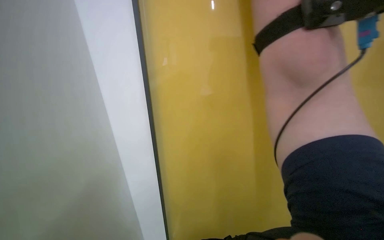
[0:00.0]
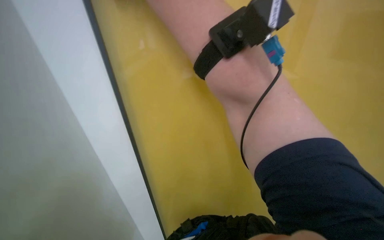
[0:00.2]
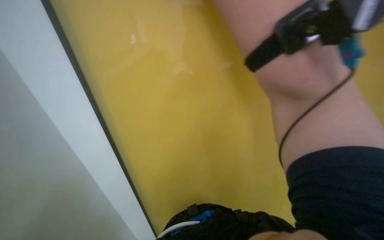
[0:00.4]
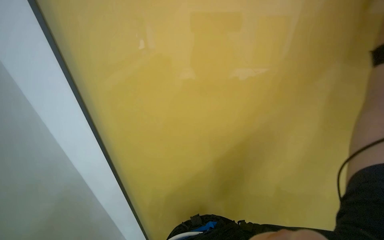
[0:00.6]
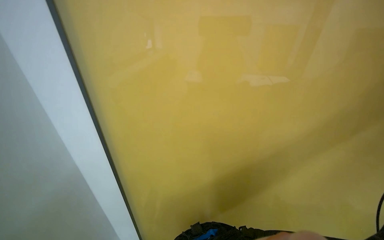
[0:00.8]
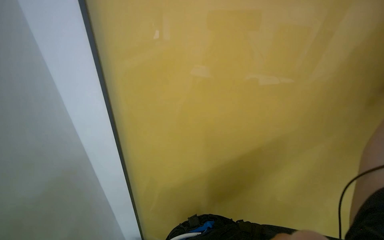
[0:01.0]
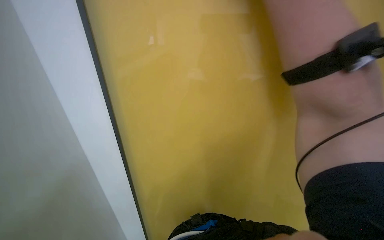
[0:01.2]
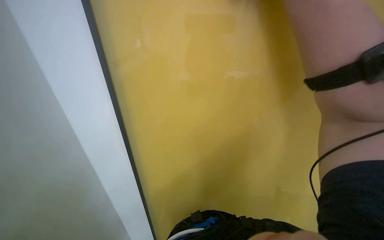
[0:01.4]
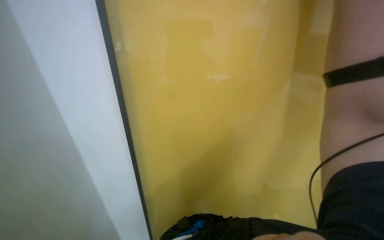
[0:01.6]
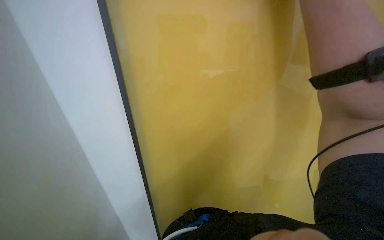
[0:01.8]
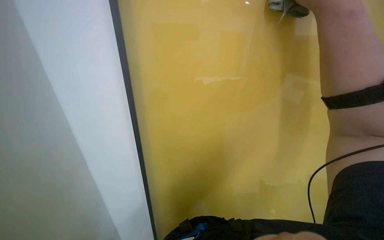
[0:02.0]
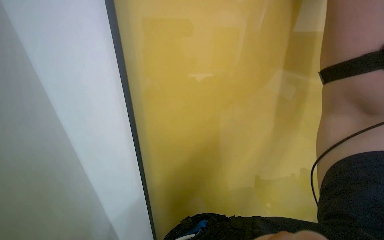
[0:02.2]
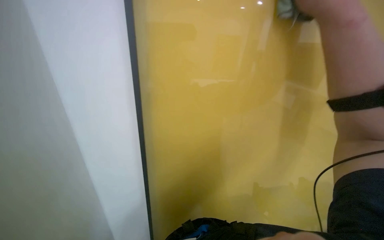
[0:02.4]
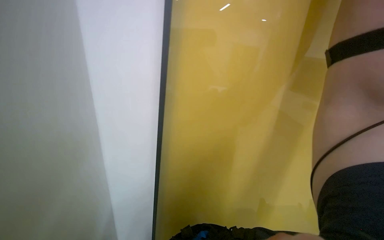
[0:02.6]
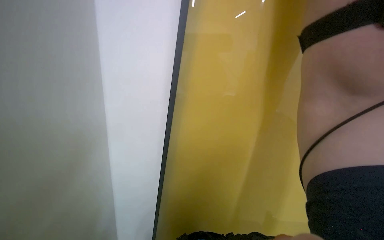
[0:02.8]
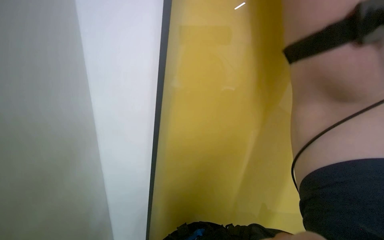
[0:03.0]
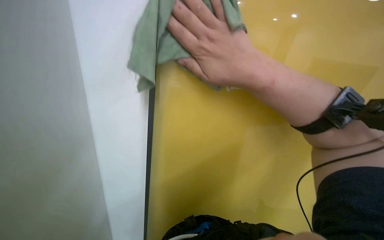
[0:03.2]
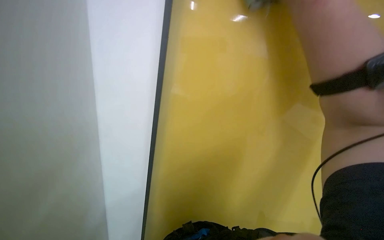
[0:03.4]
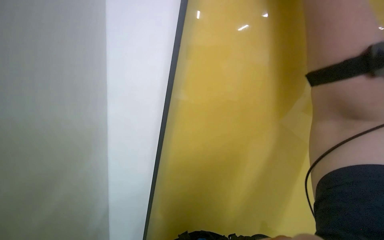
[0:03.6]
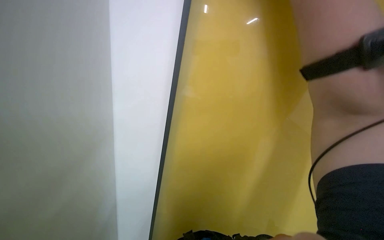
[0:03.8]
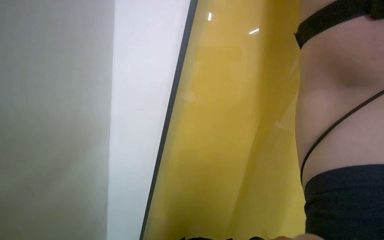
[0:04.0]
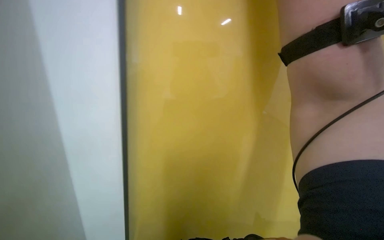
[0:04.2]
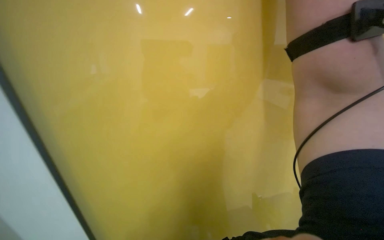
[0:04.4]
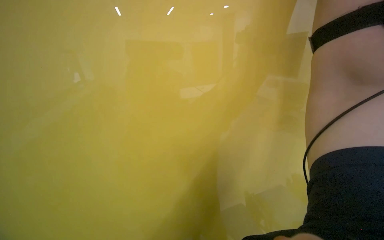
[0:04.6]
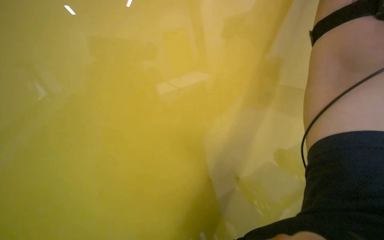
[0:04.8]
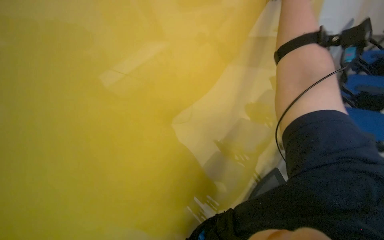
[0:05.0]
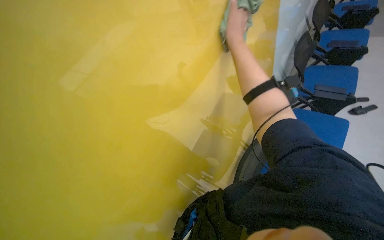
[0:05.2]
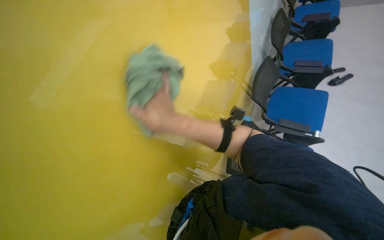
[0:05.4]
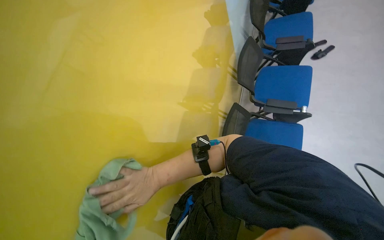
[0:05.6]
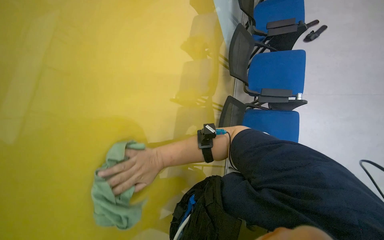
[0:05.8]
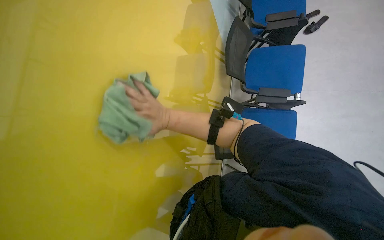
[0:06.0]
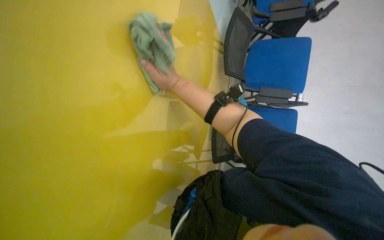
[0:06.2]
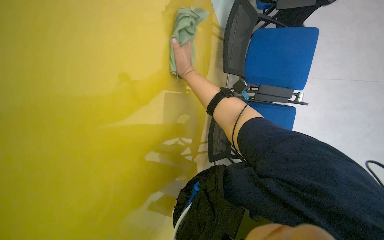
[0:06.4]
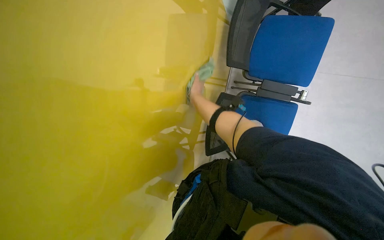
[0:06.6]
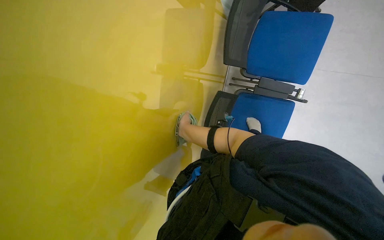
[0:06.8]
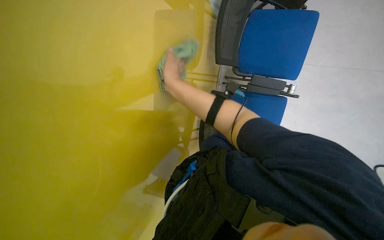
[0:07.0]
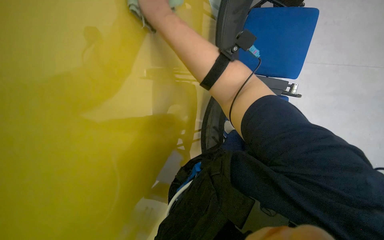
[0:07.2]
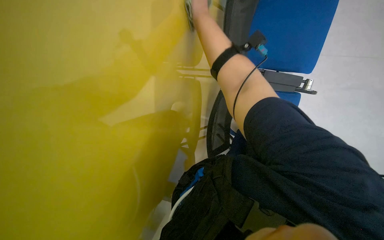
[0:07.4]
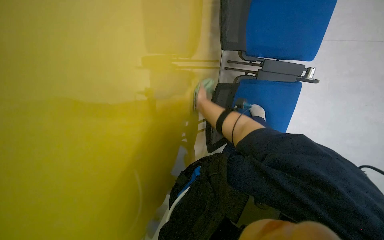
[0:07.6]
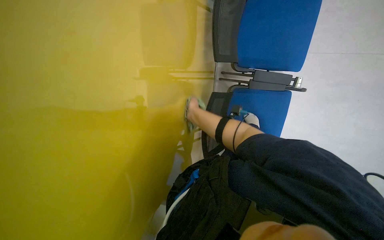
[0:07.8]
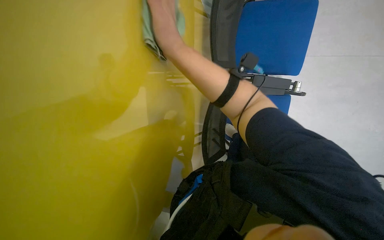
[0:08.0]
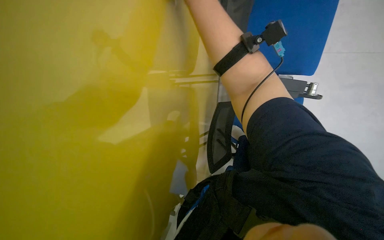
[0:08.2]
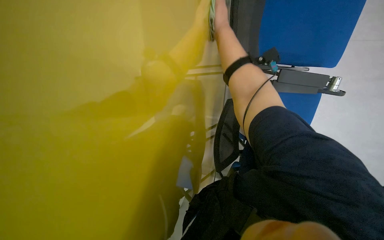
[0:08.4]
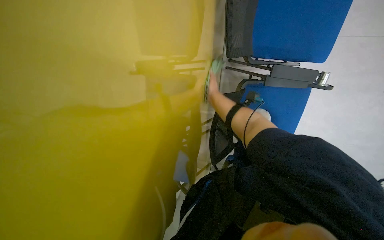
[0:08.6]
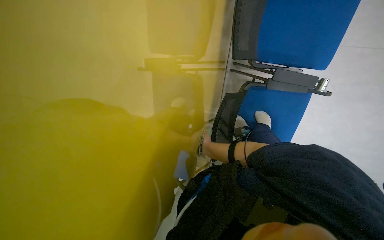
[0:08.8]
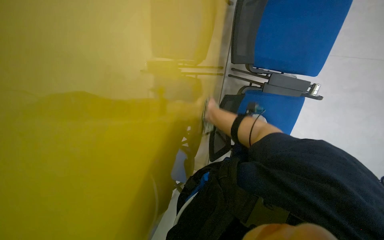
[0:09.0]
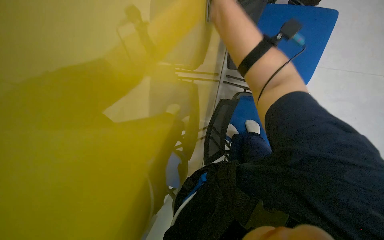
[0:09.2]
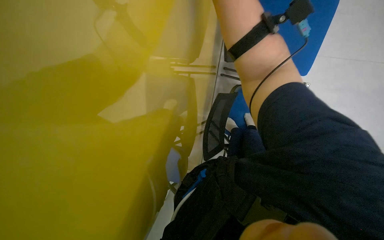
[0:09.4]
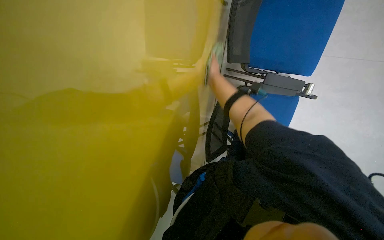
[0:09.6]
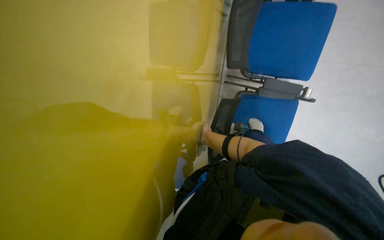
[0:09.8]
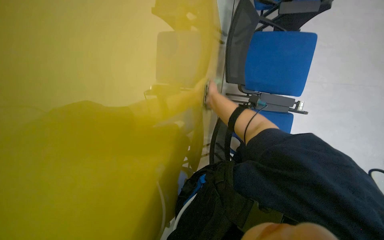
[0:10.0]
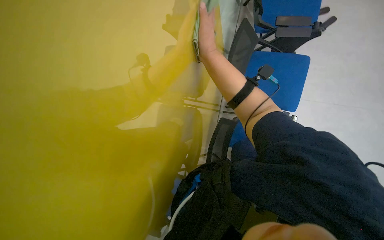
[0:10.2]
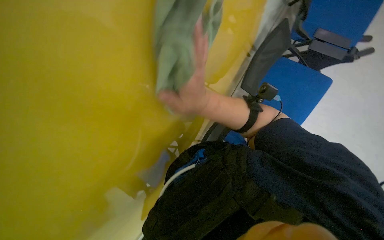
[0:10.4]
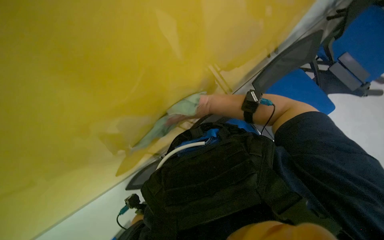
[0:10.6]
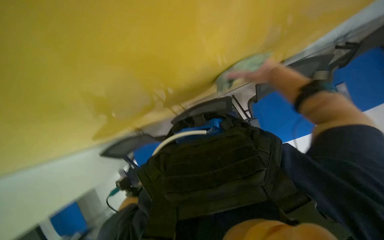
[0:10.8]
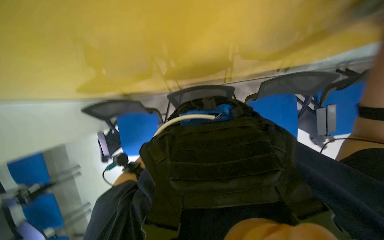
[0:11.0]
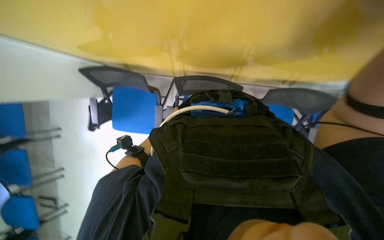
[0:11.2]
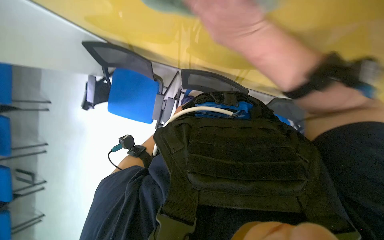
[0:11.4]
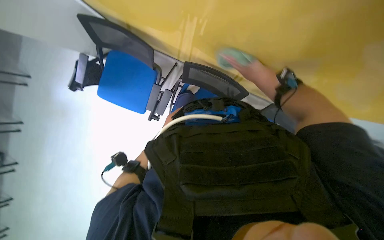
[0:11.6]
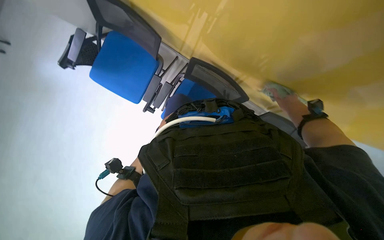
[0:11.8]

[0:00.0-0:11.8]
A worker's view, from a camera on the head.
Job: wiping surfaces.
The whole recording: Wiping yellow wall. The worker wipes the yellow wall with a cloth.
0:06.0 to 0:07.4: The camera pitches downward, by roughly 20 degrees. The right hand goes up and down the picture, some 35 cm each way, reversing 2 times.
0:07.4 to 0:08.8: The right hand moves up and down the picture over approximately 40 cm, changing direction 2 times.
0:08.8 to 0:10.4: The camera pitches upward, by some 15 degrees. The right hand moves up and down the picture over some 40 cm, changing direction 3 times.
0:10.4 to 0:11.8: The view pans to the right by about 25 degrees. The view tilts some 25 degrees downward. Everything in view rotates some 80 degrees clockwise.

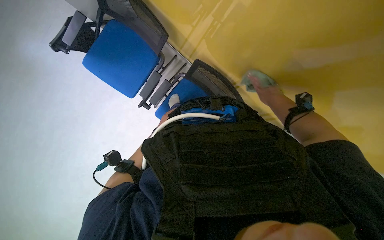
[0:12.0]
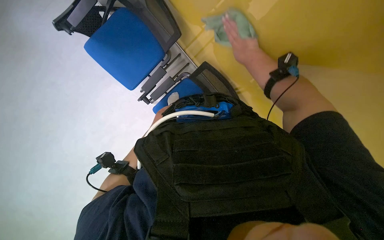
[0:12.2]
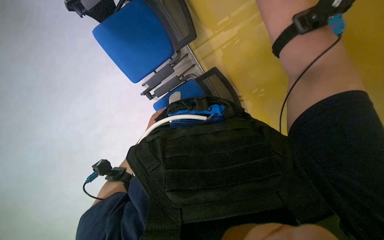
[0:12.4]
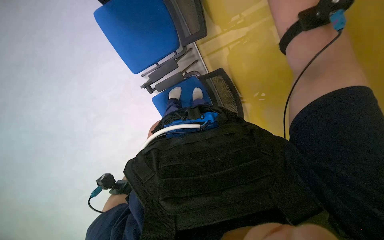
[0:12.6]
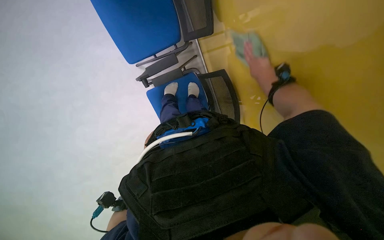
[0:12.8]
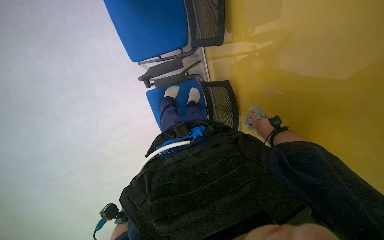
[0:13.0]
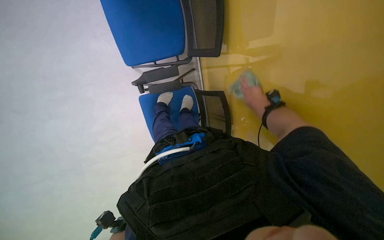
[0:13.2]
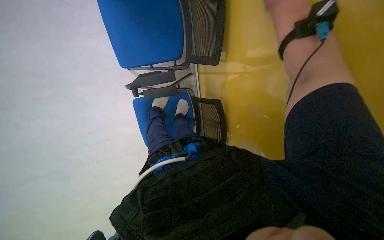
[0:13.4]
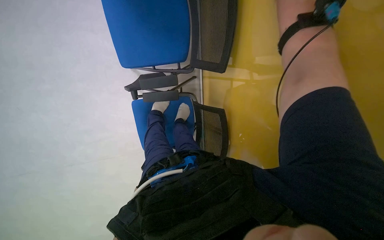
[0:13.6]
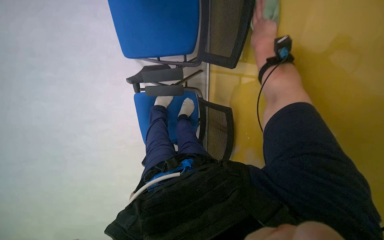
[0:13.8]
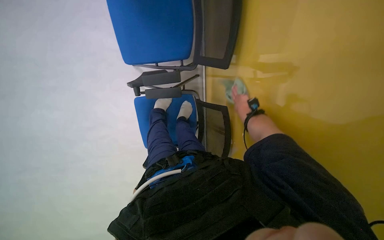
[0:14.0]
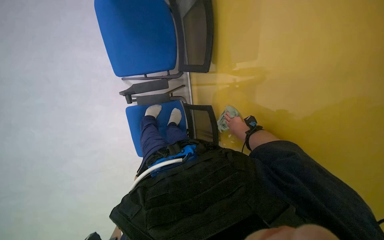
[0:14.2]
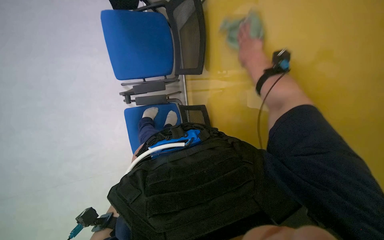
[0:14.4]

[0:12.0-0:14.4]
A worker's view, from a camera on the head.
Job: wiping surfaces.
The whole recording: Wiping yellow wall. The worker wipes the yellow wall with a cloth.
0:12.0 to 0:13.2: Everything in view rotates about 35 degrees clockwise. The right hand moves nearer and farther over about 35 cm, changing direction 2 times.
0:13.2 to 0:14.4: The view tips upward by about 20 degrees.

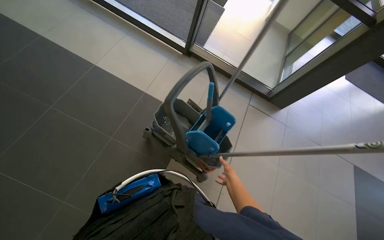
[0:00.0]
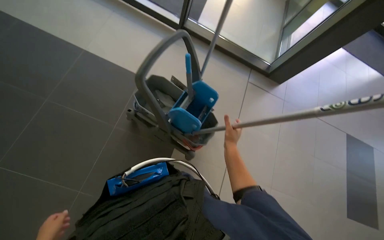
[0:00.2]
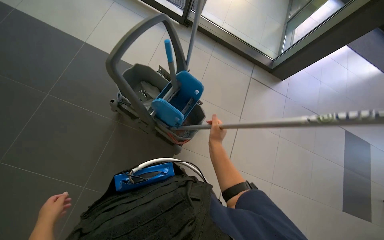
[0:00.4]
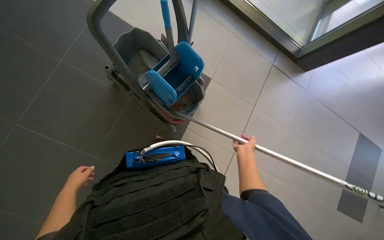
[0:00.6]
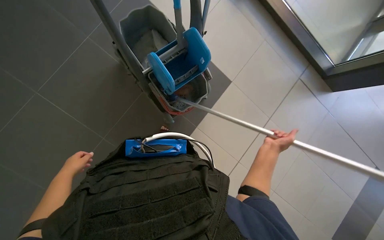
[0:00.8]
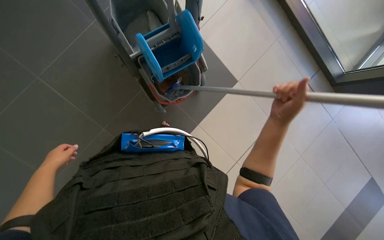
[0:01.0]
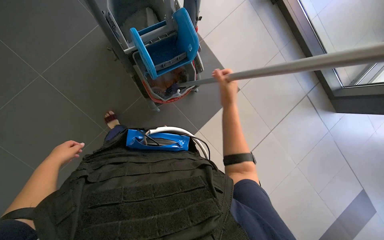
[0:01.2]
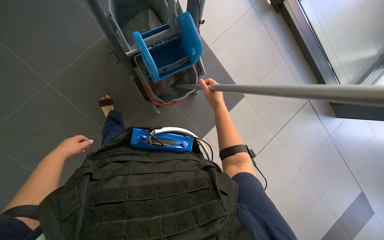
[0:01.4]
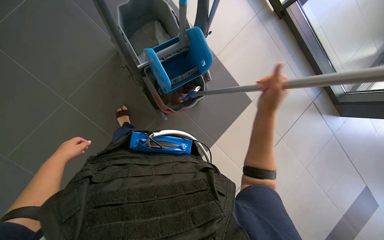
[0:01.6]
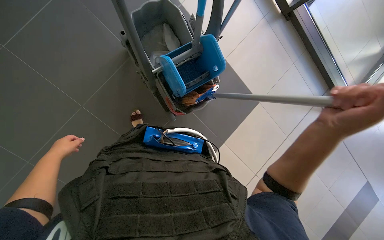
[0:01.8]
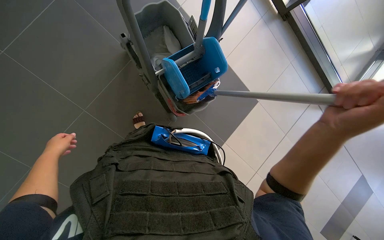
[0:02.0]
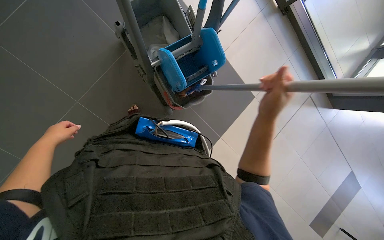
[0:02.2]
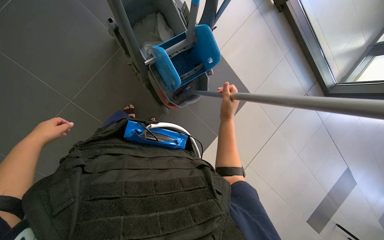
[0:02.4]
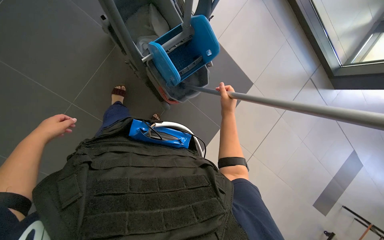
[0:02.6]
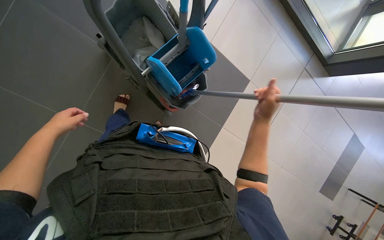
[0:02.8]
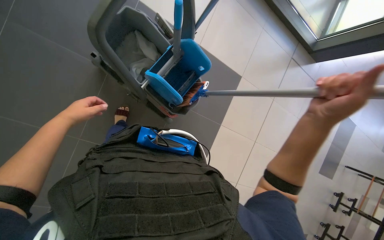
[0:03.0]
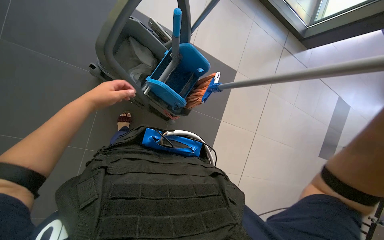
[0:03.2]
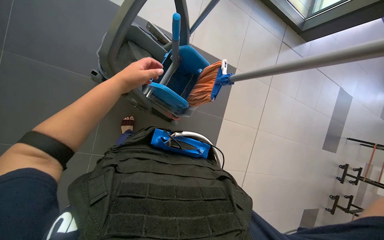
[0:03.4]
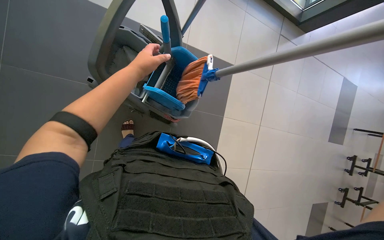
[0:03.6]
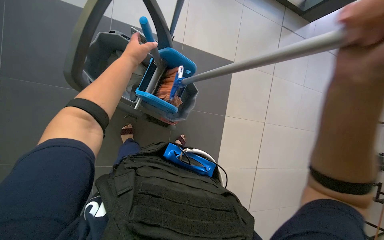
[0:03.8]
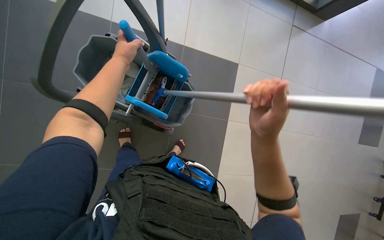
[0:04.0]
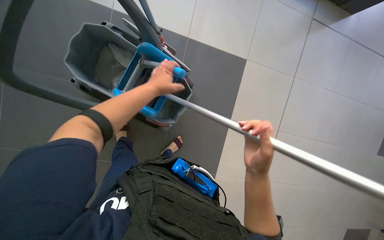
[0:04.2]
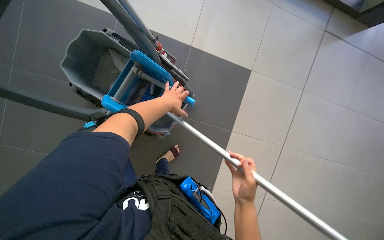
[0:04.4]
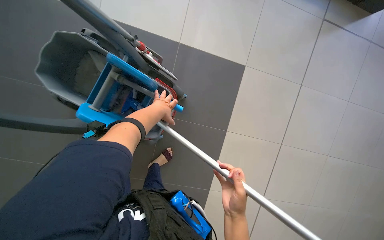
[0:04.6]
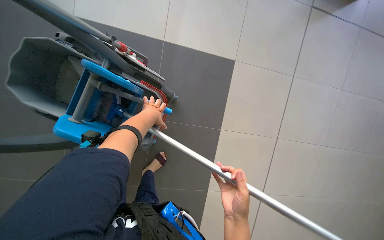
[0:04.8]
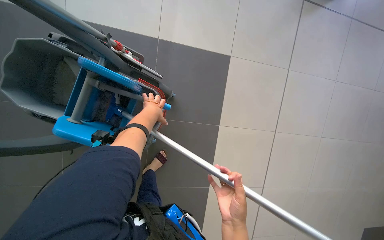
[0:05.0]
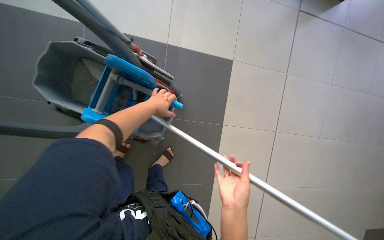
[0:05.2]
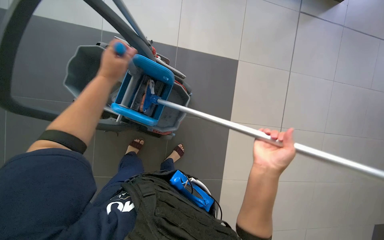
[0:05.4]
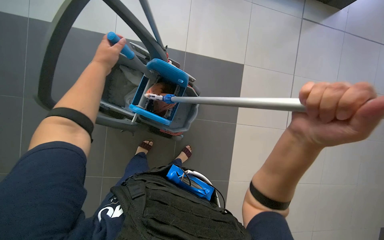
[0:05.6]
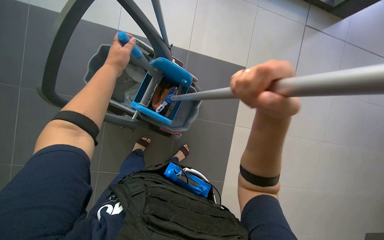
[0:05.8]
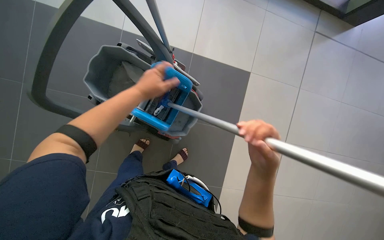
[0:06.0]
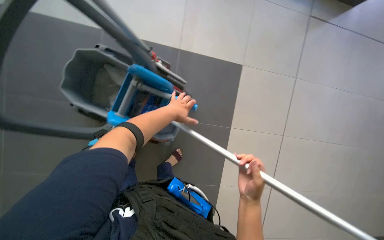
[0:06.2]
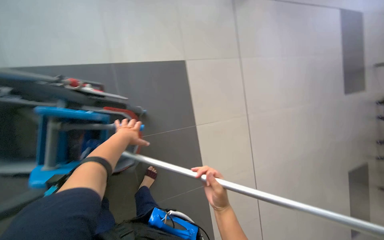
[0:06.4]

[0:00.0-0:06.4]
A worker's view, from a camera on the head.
Job: mopping floor.
The whole recording: Mopping the floor. The worker mops the floor with a mop, wrings it in the bucket, and changes the mop head.
0:00.0 to 0:01.6: The camera is carried some 50 cm. The camera pitches downward, by some 15 degrees. Everything in view rotates roughly 25 degrees clockwise.
0:01.6 to 0:03.2: The left hand heads up the picture and nearer to the camera, covering approximately 40 cm.
0:03.2 to 0:04.8: The left hand shifts some 40 cm to the right and farther from the camera.
0:04.8 to 0:06.4: The right hand reaches about 20 cm up the picture, then returns.
